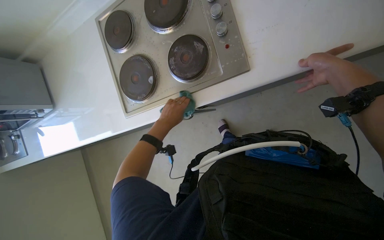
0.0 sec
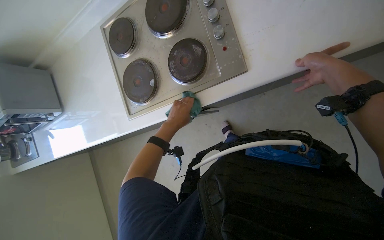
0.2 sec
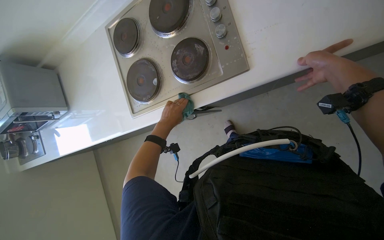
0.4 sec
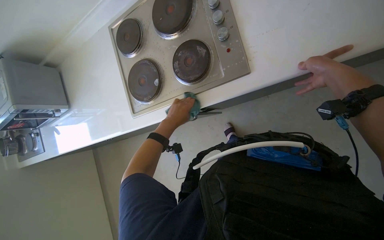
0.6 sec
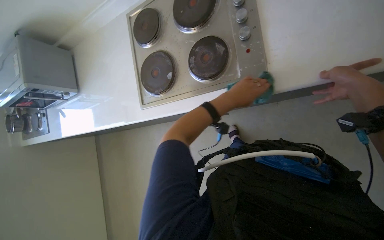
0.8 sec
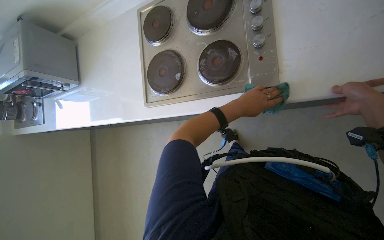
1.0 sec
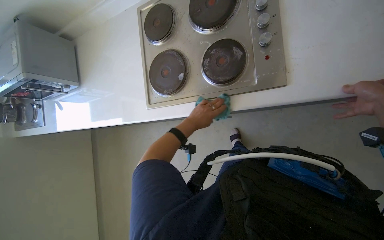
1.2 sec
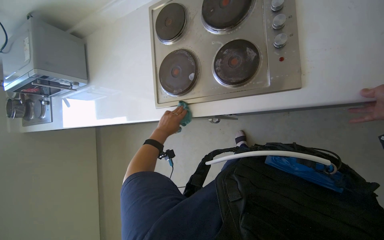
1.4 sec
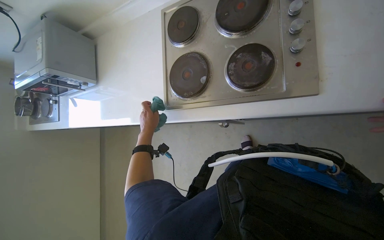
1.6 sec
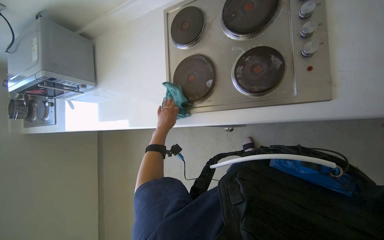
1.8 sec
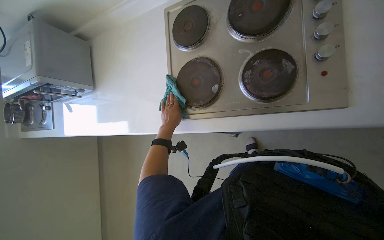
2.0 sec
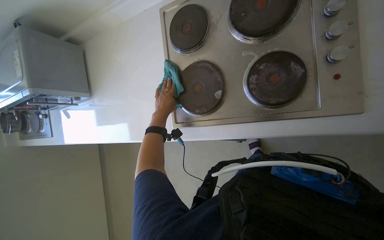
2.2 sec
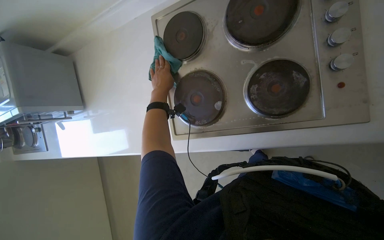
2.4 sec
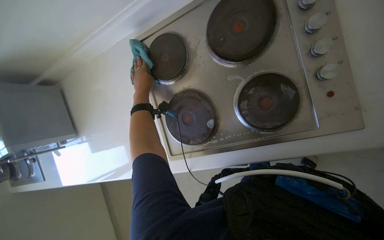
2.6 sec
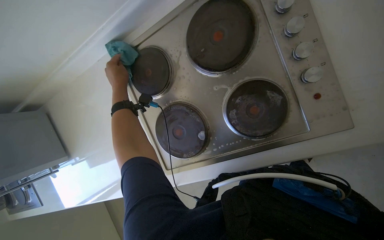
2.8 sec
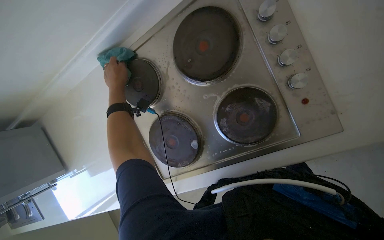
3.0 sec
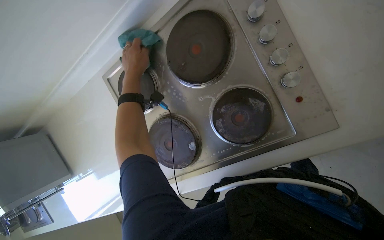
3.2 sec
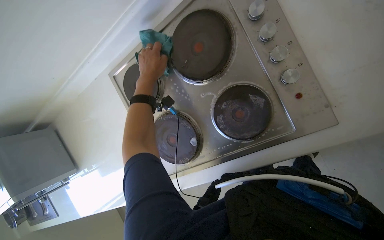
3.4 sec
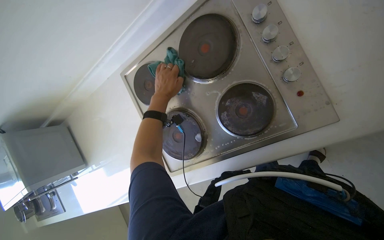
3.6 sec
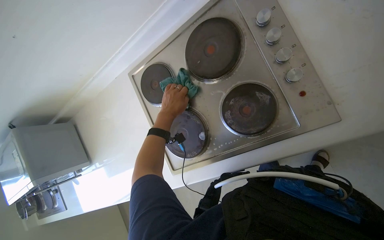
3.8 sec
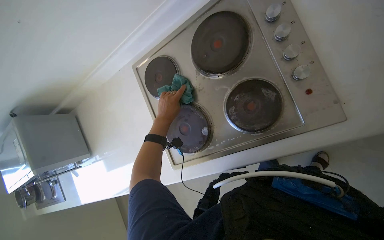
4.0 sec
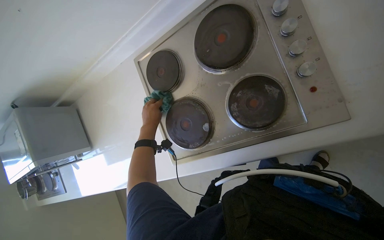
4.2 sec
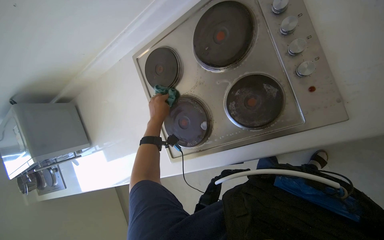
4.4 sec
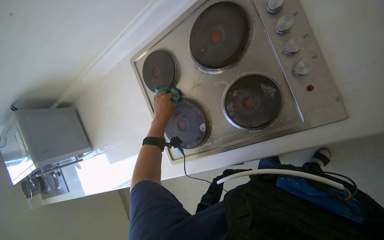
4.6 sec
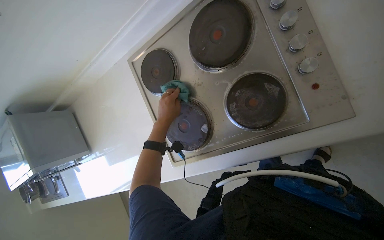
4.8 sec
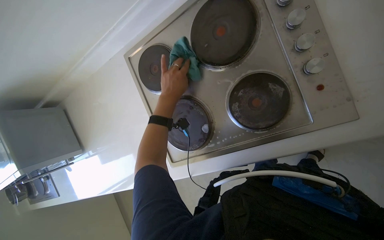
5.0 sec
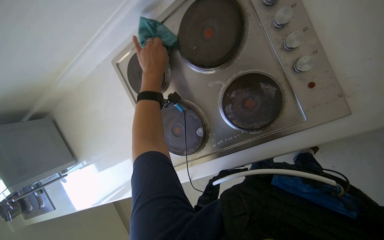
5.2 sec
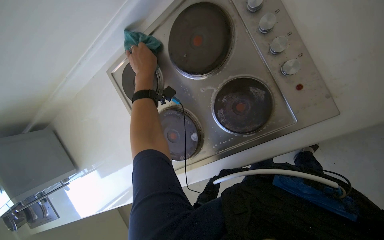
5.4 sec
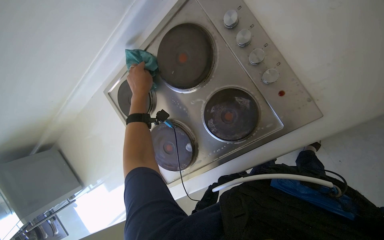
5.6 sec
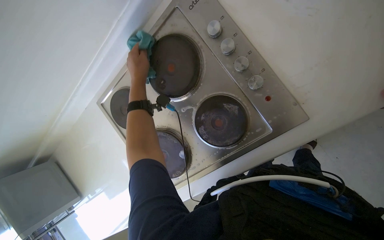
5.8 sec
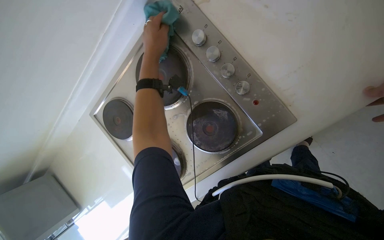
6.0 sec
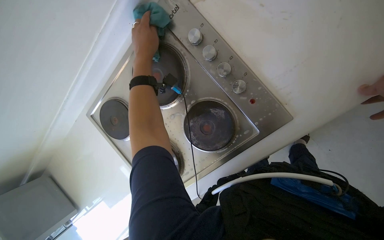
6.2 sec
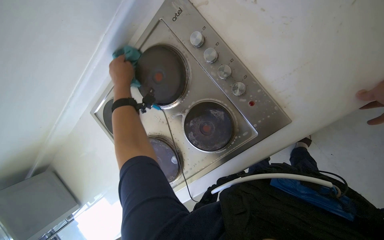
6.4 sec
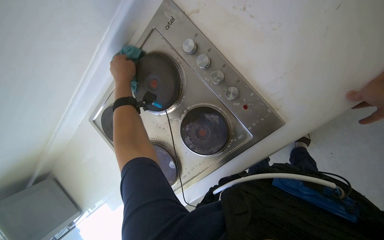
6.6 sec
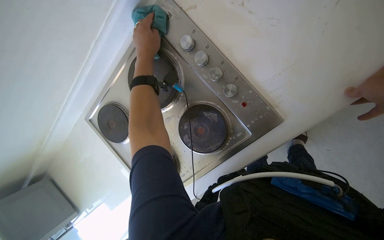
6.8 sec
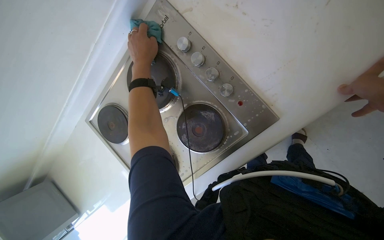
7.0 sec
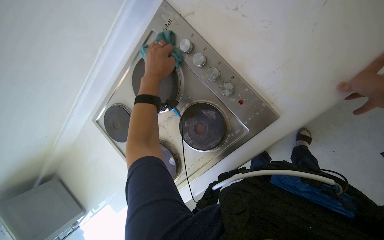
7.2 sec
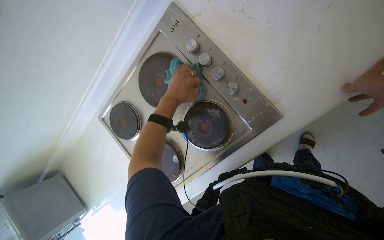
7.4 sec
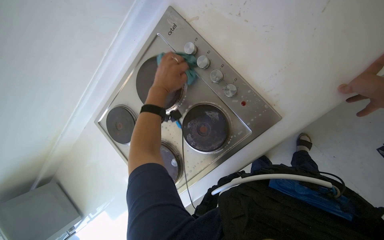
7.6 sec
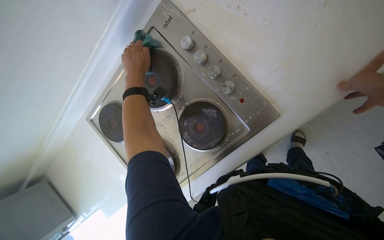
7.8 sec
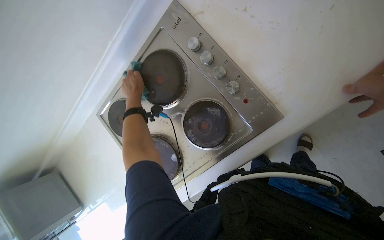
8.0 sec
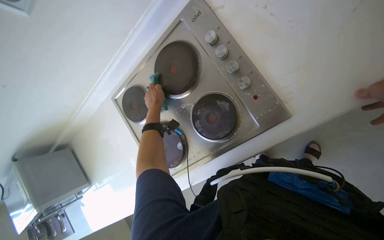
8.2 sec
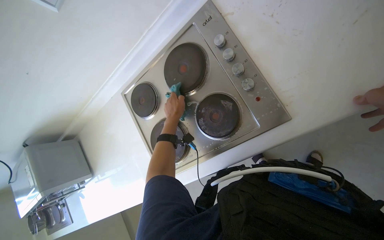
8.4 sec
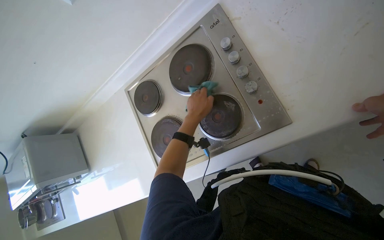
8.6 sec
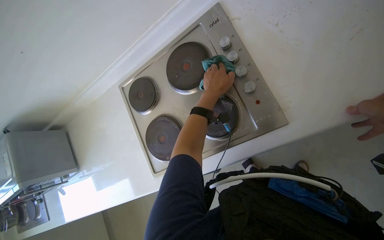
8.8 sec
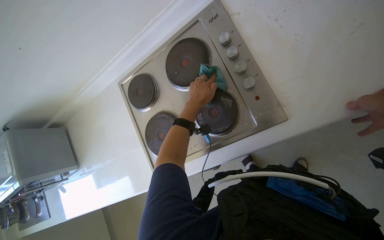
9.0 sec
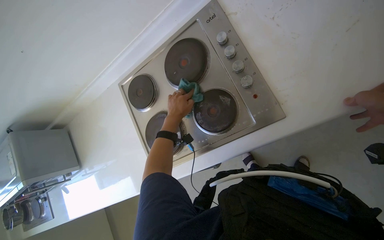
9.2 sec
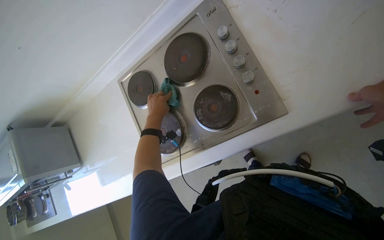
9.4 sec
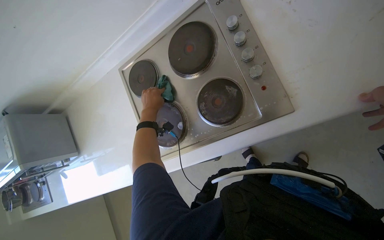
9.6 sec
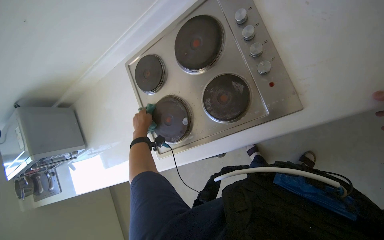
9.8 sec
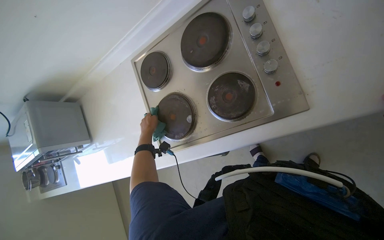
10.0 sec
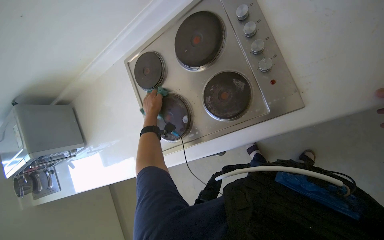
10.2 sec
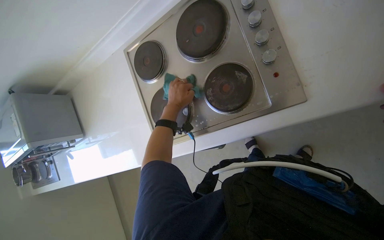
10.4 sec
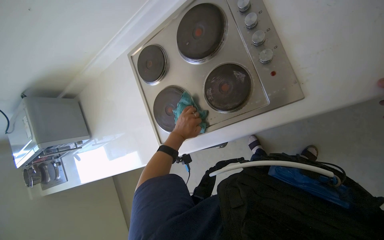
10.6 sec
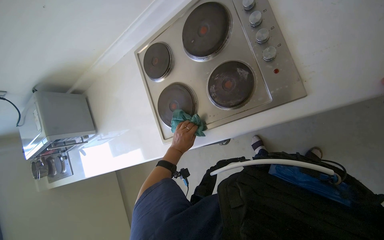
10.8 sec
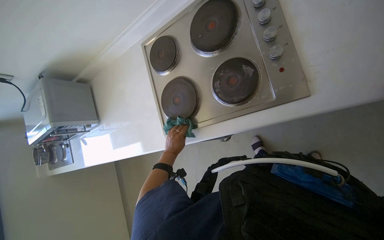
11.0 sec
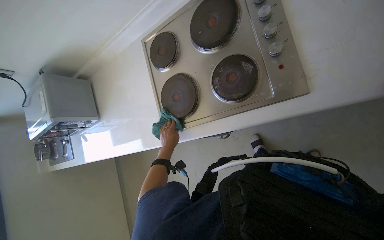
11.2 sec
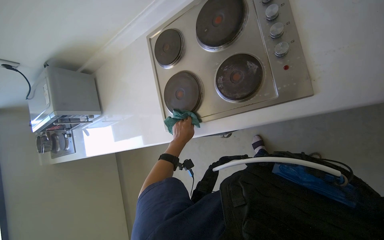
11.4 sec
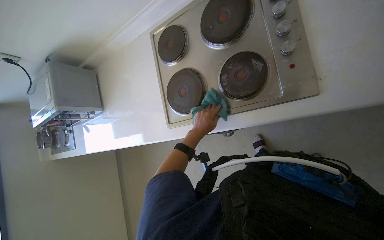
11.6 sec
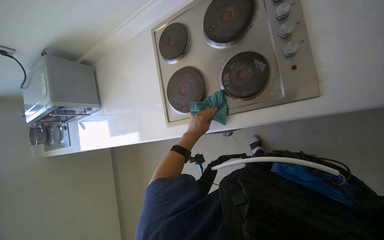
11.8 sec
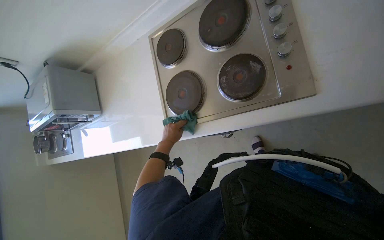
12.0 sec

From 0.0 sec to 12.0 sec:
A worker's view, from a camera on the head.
Job: cleaning kitchen.
The whole recording: Wiping kitchen surfaces and stove. The worker wipes the kitchen counter, wall, and stove top with a green cloth.
From 0.0 sec to 1.6 sec: The left hand goes to the right and returns, some 20 cm each way.
From 1.6 sec to 3.0 sec: The left hand is displaced up the picture by some 50 cm.
From 3.0 sec to 4.4 sec: The left hand travels down the picture by about 20 cm.
From 4.4 sec to 6.0 sec: The left hand shifts approximately 35 cm up the picture and nearer to the camera.
From 6.0 sec to 7.6 sec: The left hand shifts about 10 cm down the picture, and travels to the left and back again, about 10 cm each way.
From 9.0 sec to 10.4 sec: The left hand is displaced to the left and farther from the camera by about 15 cm.
From 10.4 sec to 12.0 sec: The left hand is displaced down the picture by about 20 cm.

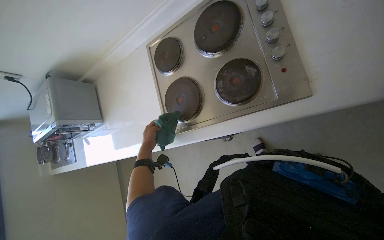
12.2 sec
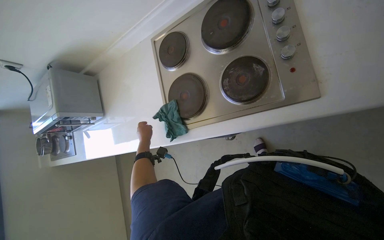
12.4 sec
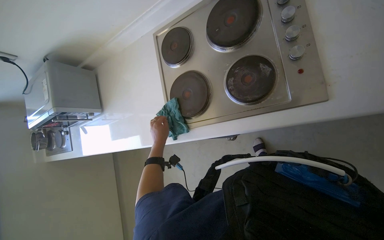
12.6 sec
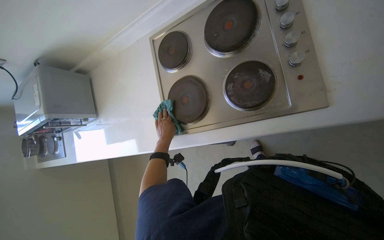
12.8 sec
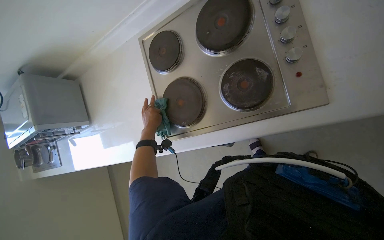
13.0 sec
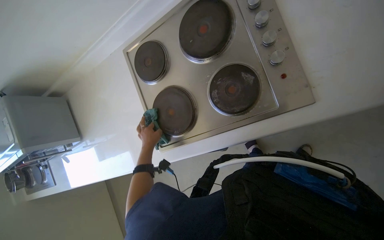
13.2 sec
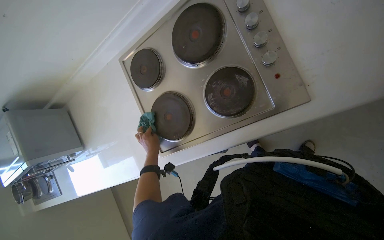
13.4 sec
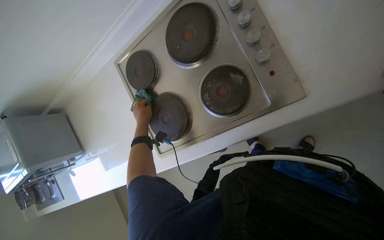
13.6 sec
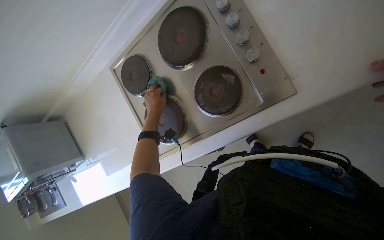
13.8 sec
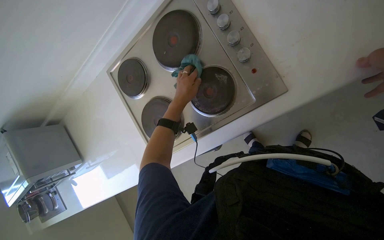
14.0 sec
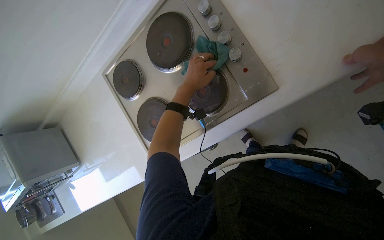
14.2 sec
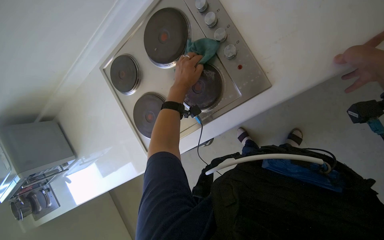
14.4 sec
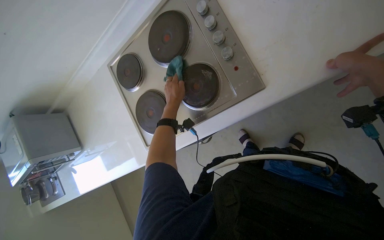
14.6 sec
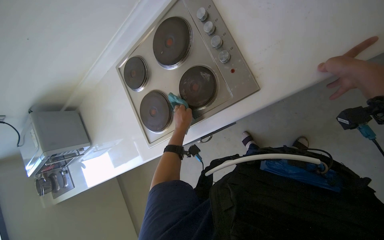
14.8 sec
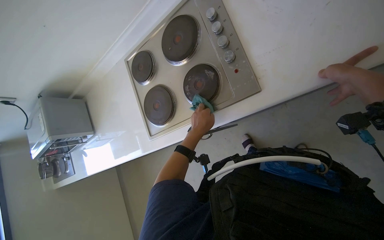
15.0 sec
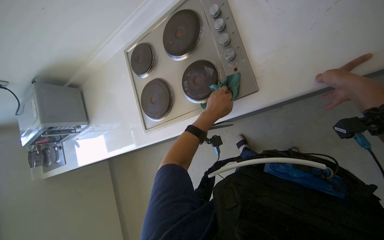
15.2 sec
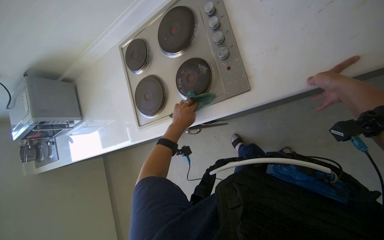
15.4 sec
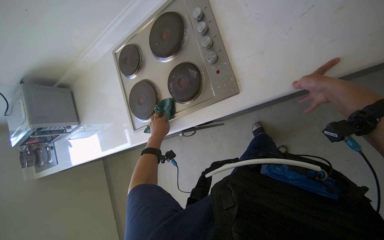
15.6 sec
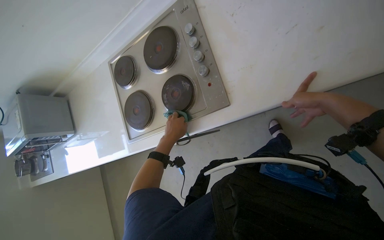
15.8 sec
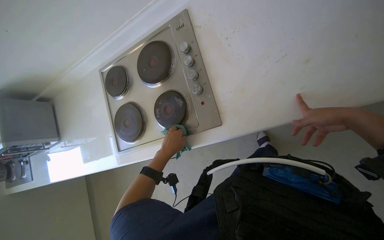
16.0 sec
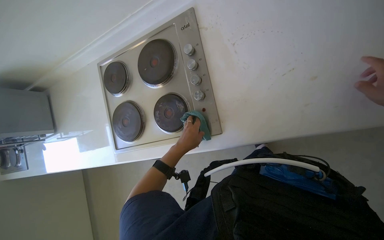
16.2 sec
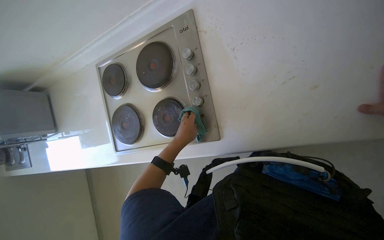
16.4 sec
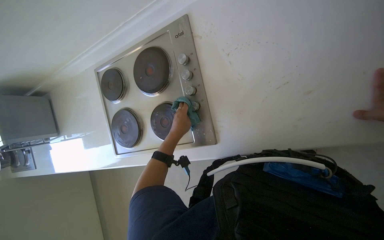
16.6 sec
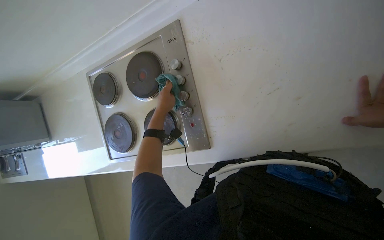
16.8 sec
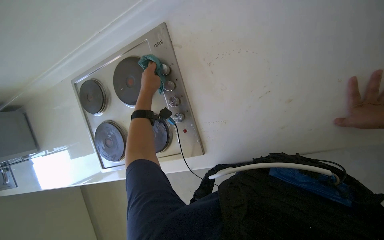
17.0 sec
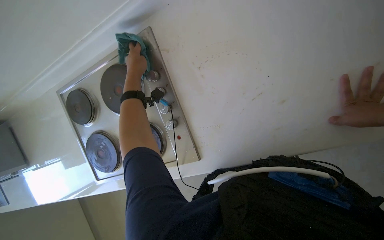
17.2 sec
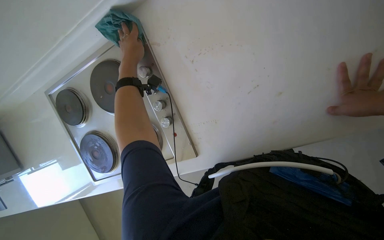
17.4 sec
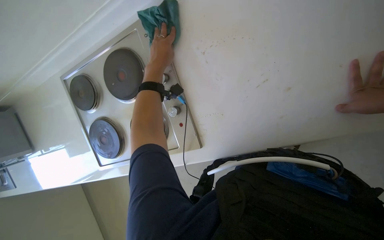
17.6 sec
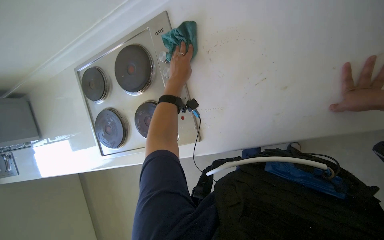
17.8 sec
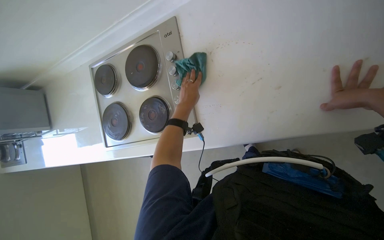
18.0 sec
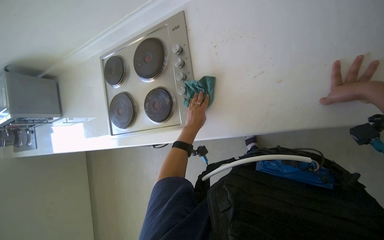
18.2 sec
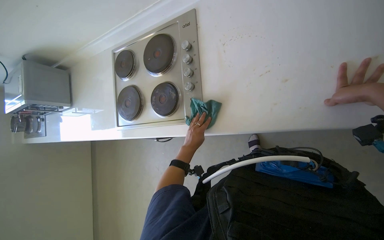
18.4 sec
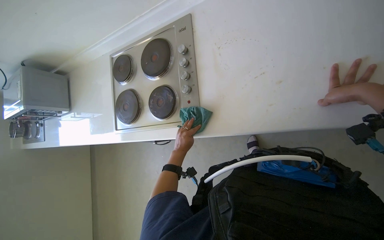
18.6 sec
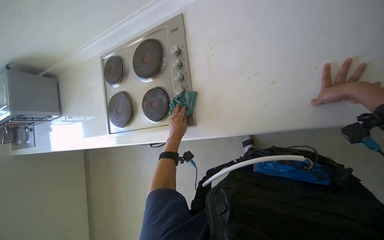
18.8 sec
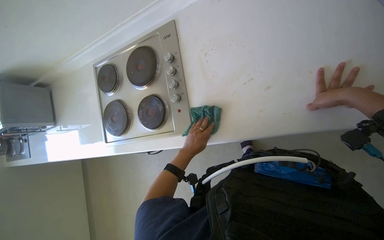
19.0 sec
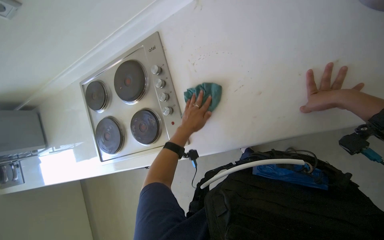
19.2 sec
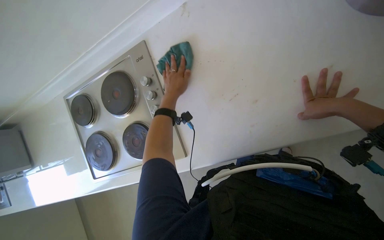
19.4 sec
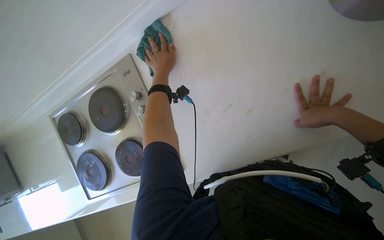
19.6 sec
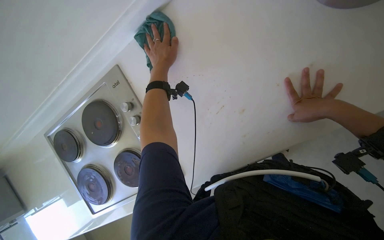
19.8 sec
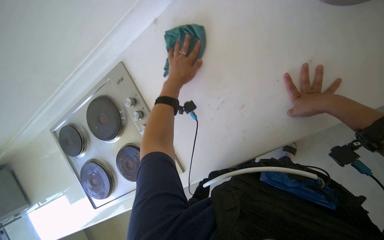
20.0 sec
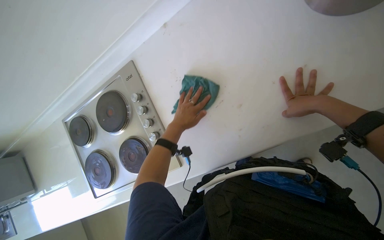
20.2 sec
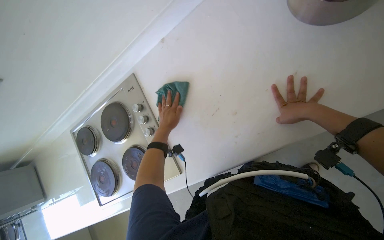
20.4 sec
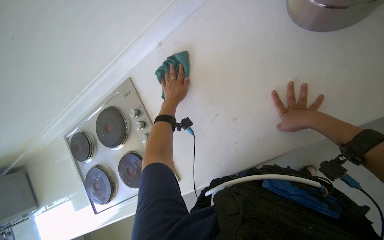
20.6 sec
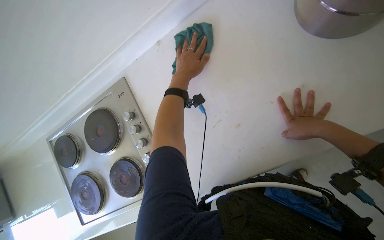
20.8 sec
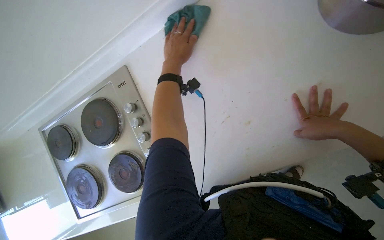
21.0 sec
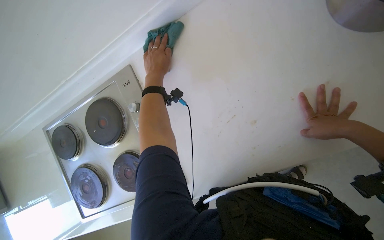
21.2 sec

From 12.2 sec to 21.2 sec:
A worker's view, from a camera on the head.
Job: cleaning kitchen.
The whole recording: Wiping kitchen surfaces and stove. The worker wipes the kitchen counter, wall, and stove top with a green cloth.
From 12.2 sec to 13.8 sec: The left hand moves up the picture, some 25 cm.
From 13.8 sec to 15.2 sec: The left hand goes approximately 35 cm to the right and nearer to the camera.
From 16.6 sec to 18.2 sec: The left hand travels to the right by roughly 10 cm, and goes up the picture and returns, about 30 cm each way.
From 18.2 sec to 19.8 sec: The left hand travels up the picture by approximately 35 cm.
From 19.8 sec to 21.2 sec: The left hand moves approximately 20 cm down the picture and comes back.
